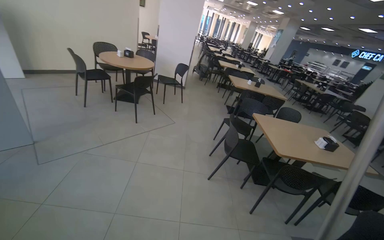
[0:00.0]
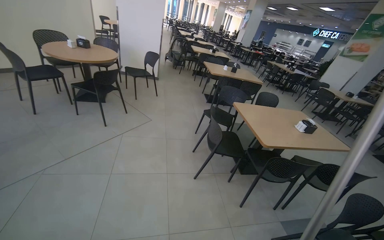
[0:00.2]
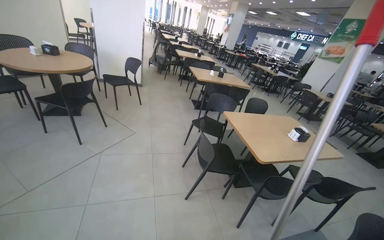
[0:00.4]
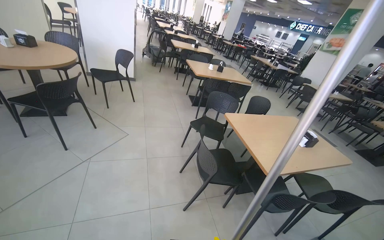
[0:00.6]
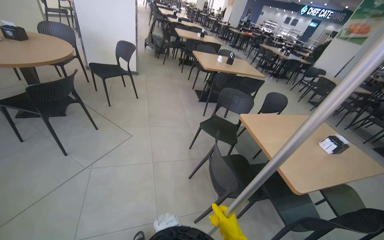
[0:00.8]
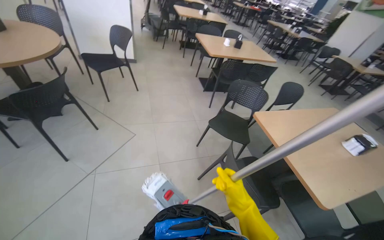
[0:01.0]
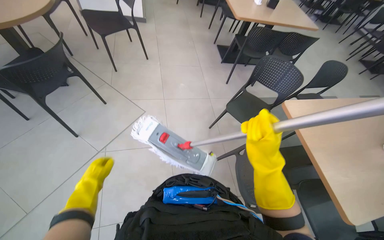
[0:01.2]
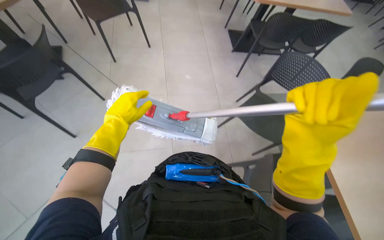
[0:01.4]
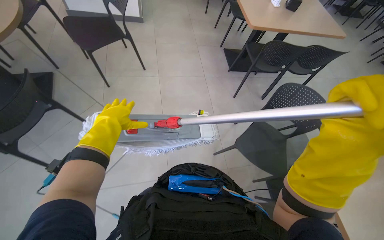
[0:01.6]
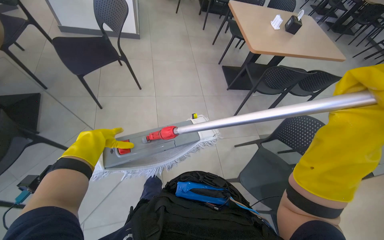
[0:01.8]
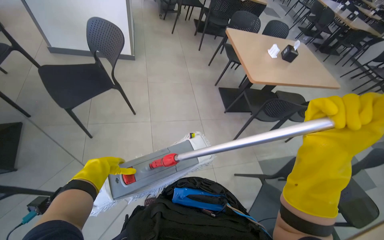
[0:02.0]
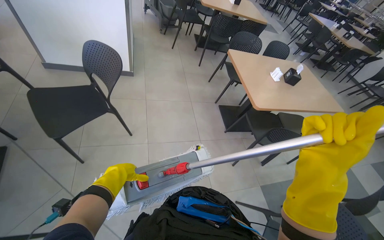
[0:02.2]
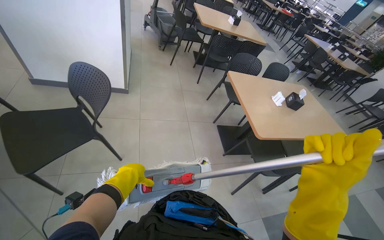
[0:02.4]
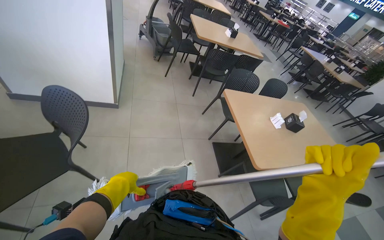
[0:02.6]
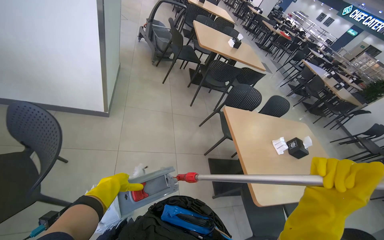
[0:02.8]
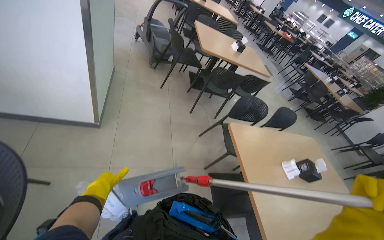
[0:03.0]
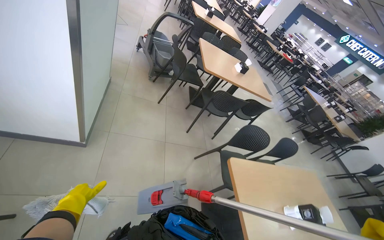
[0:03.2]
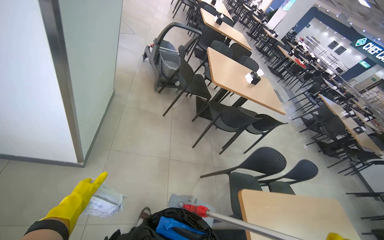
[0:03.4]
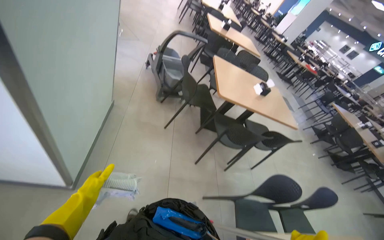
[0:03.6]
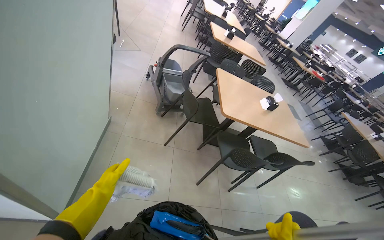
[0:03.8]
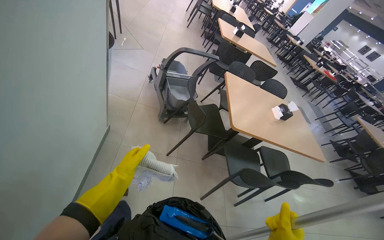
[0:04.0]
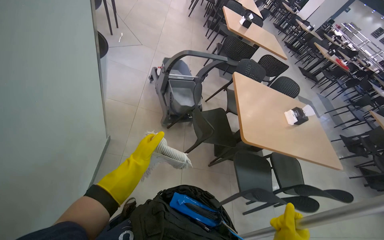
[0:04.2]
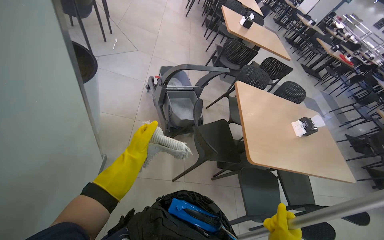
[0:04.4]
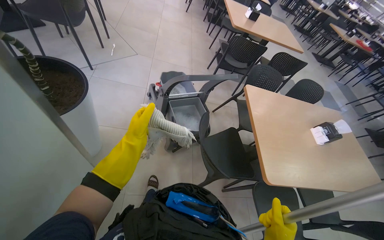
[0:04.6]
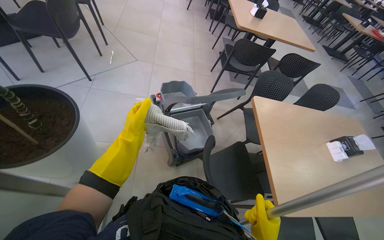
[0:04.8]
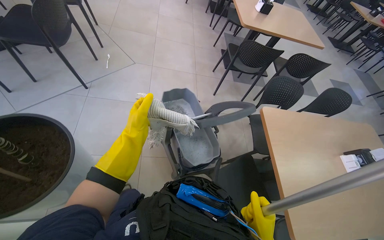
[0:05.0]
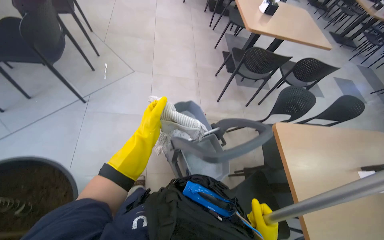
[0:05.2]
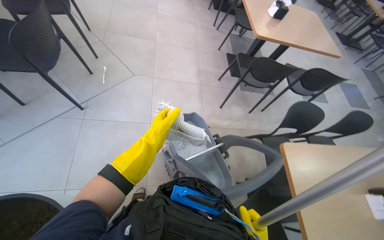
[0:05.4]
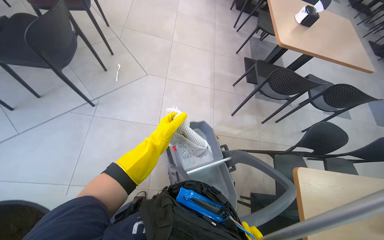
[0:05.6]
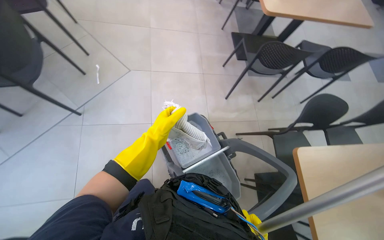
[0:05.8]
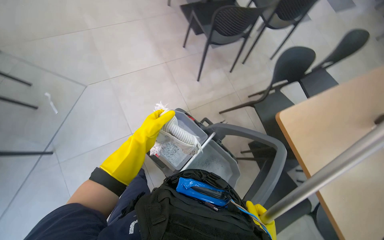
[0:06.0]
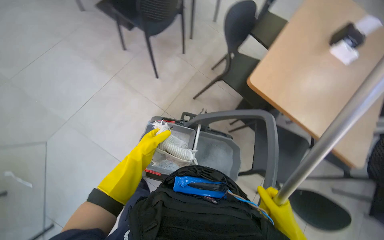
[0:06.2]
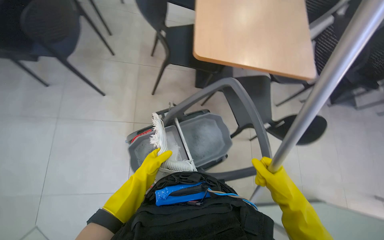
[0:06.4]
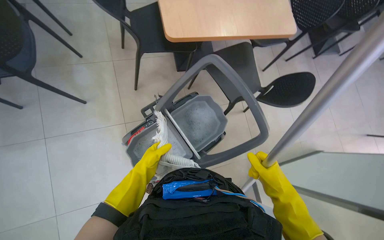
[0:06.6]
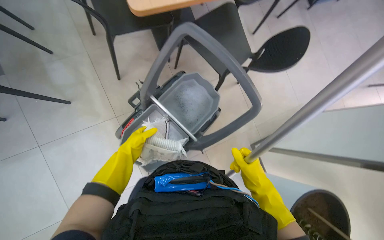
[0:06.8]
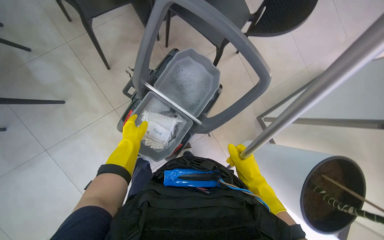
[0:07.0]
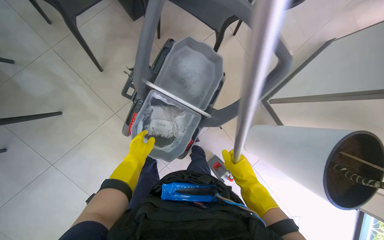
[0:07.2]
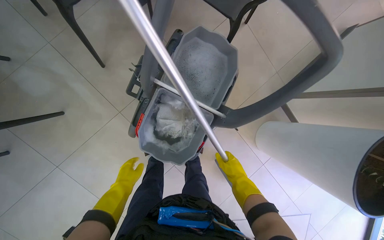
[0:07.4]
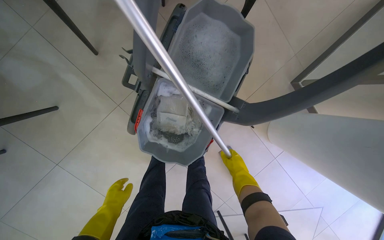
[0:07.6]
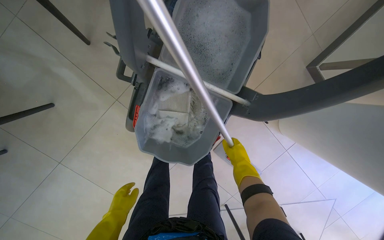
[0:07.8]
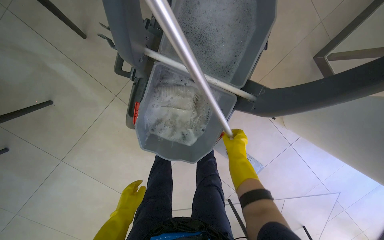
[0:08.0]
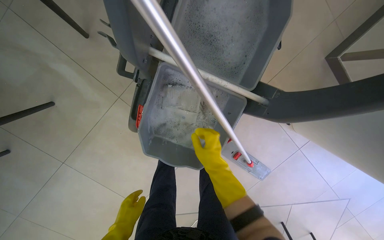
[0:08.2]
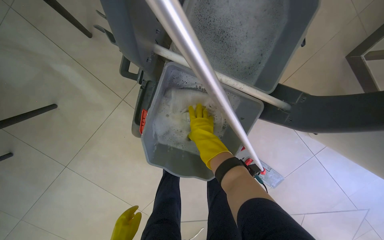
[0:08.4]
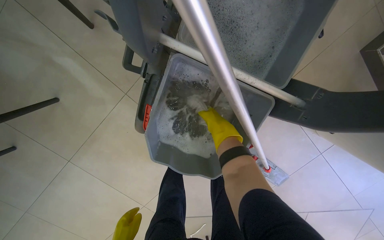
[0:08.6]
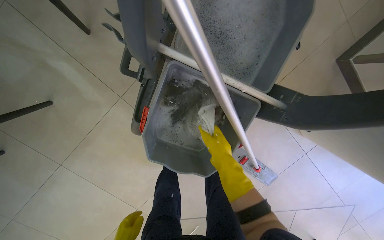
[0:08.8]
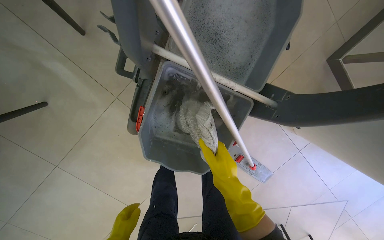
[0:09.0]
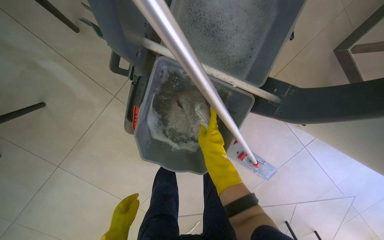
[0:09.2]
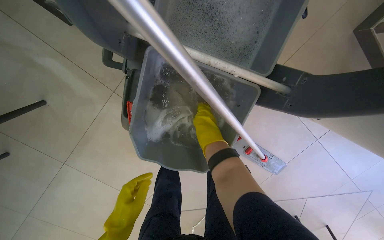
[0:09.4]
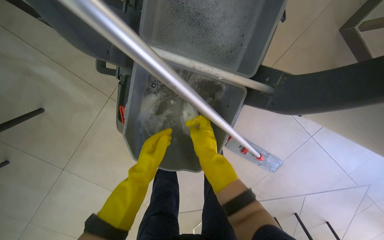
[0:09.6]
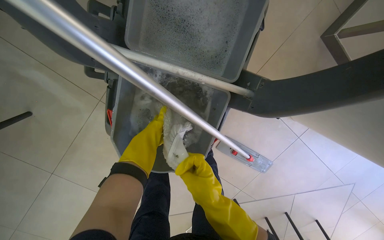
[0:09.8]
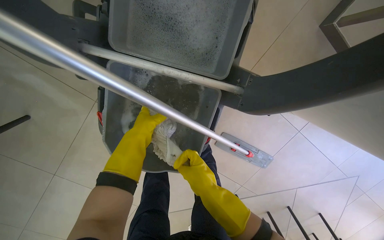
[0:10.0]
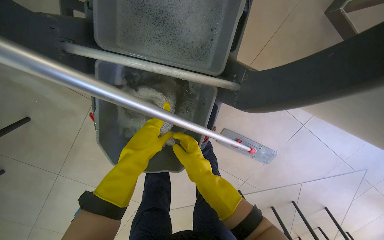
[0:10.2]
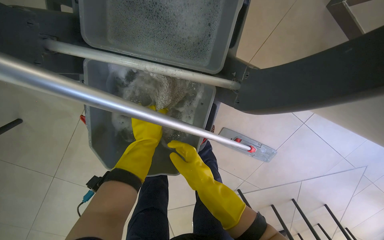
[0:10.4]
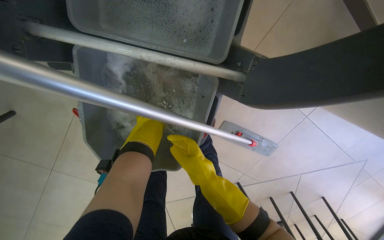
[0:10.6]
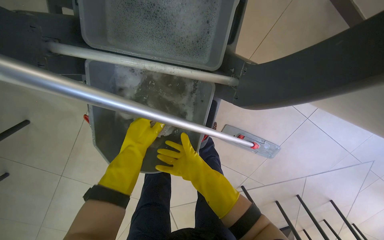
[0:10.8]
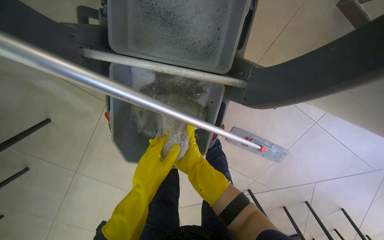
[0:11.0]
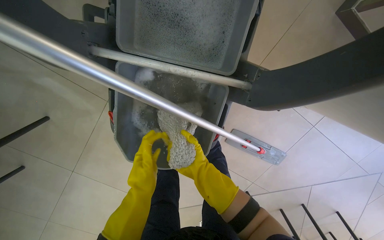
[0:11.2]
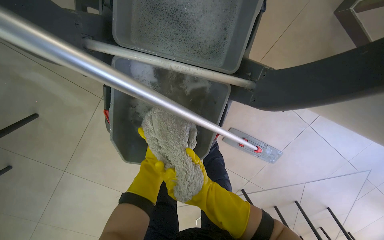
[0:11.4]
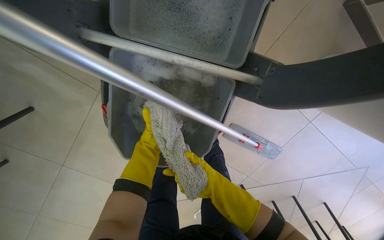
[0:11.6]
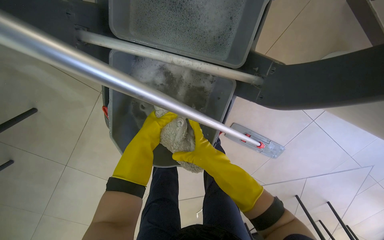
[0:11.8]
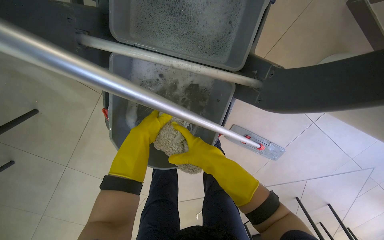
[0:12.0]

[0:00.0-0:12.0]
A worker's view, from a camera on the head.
Job: mopping floor.
The whole recording: Mopping cafeteria floor. The worker mops the tiled floor of the cafeteria with a flat mop, moving chairs to clear the path.
0:00.0 to 0:01.6: The camera travels some 2 m. The view tips downward by some 35 degrees.
0:01.6 to 0:03.0: The camera is carried about 50 cm. The camera pitches upward, by approximately 15 degrees.
0:03.0 to 0:04.4: The camera is carried some 1.5 m.
0:04.4 to 0:06.0: The wearer moves approximately 1 m. The camera pitches downward, by some 25 degrees. The scene turns about 30 degrees counterclockwise in the picture.
0:06.0 to 0:07.6: The camera is carried about 50 cm. The wearer's head swings roughly 100 degrees to the right. The view tips downward by roughly 50 degrees.
0:07.6 to 0:09.0: The right hand is displaced to the left by roughly 15 cm, and travels up the picture and back again, roughly 15 cm each way.
0:09.0 to 0:10.4: The right hand travels up the picture and back again, about 10 cm each way.
0:10.4 to 0:12.0: The left hand swings nearer and farther, about 20 cm each way, with 3 reversals; the right hand reaches about 10 cm farther from the camera, then returns.

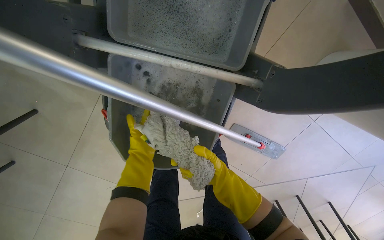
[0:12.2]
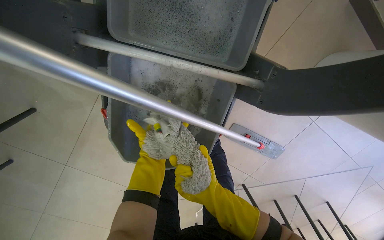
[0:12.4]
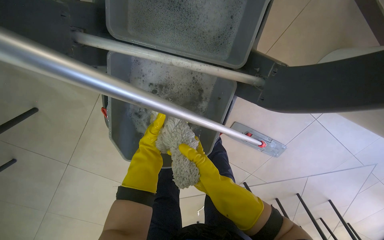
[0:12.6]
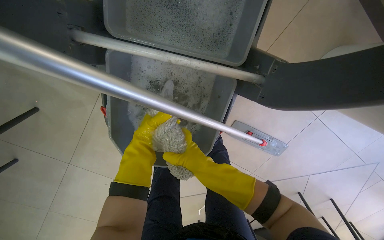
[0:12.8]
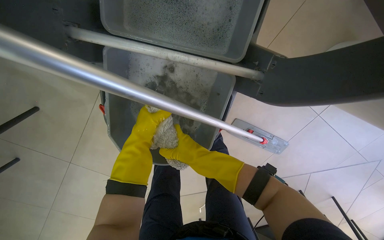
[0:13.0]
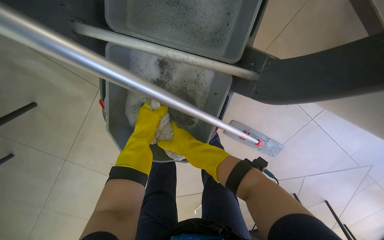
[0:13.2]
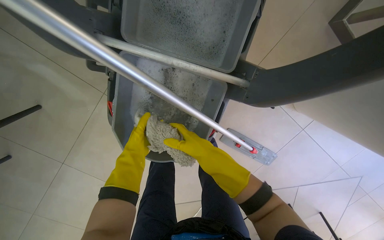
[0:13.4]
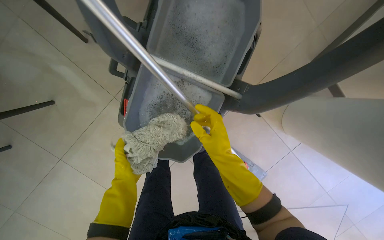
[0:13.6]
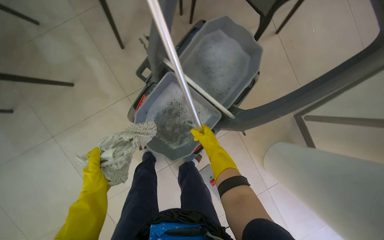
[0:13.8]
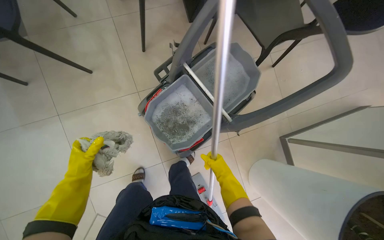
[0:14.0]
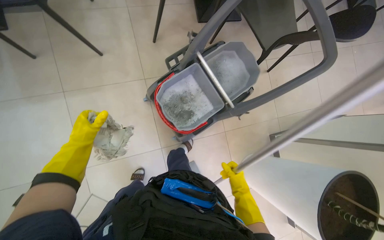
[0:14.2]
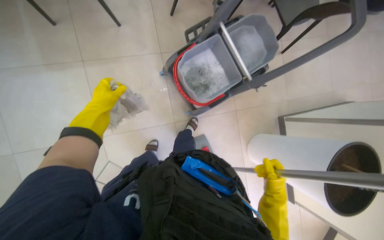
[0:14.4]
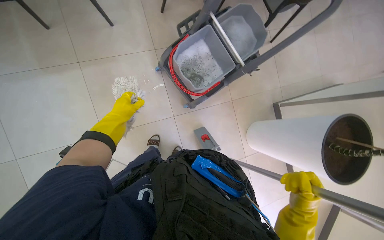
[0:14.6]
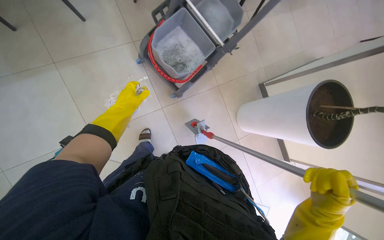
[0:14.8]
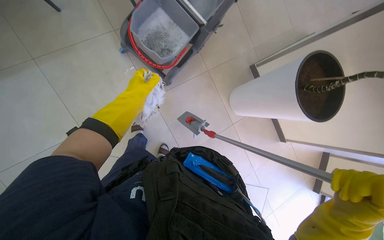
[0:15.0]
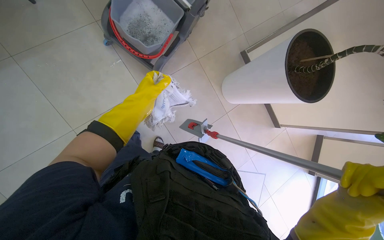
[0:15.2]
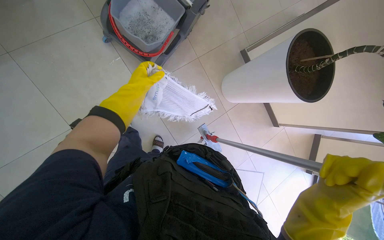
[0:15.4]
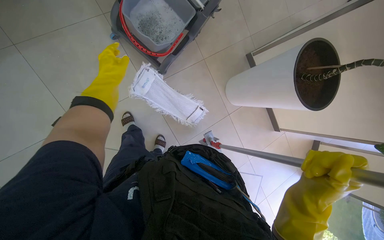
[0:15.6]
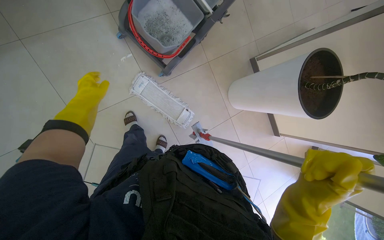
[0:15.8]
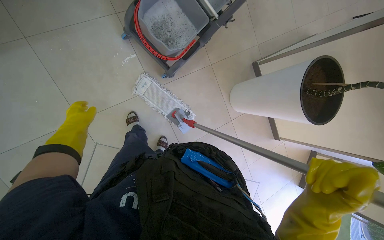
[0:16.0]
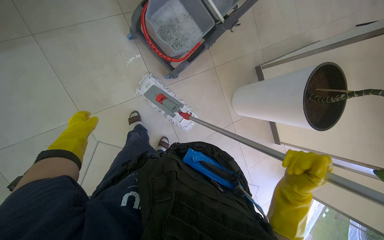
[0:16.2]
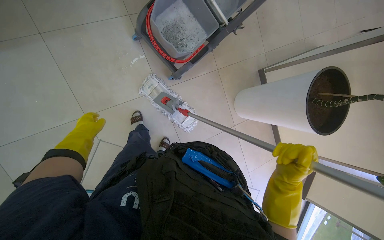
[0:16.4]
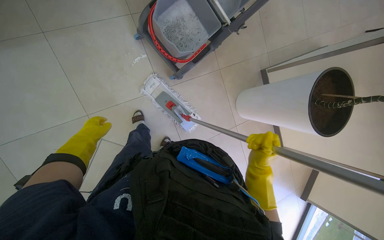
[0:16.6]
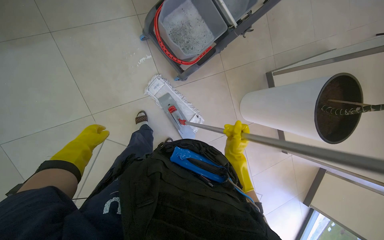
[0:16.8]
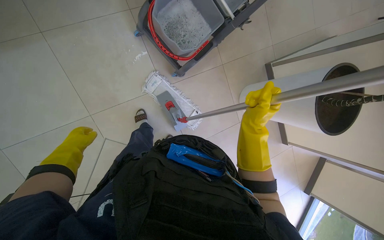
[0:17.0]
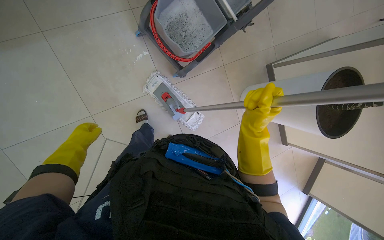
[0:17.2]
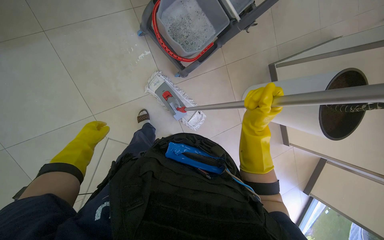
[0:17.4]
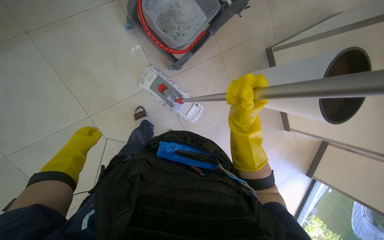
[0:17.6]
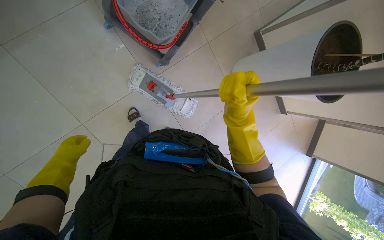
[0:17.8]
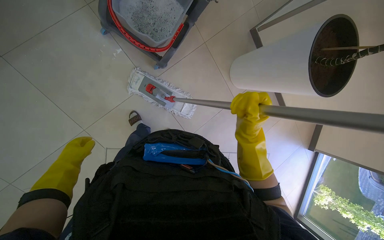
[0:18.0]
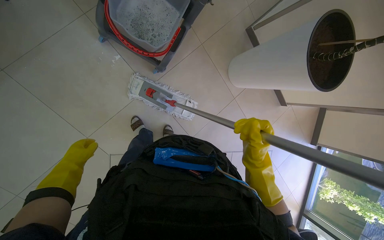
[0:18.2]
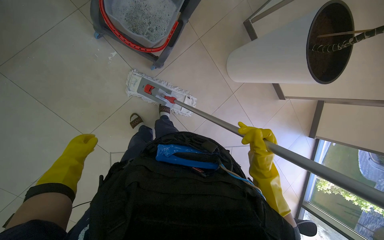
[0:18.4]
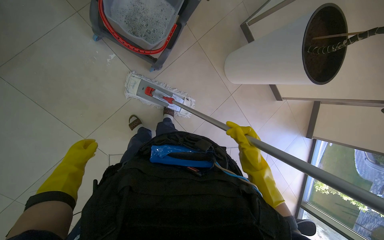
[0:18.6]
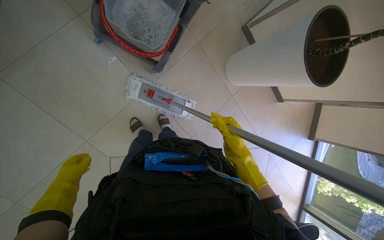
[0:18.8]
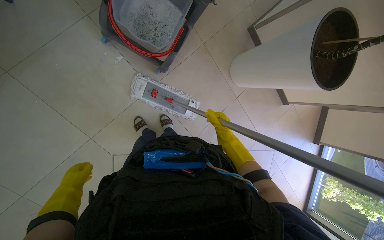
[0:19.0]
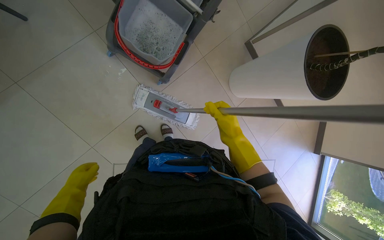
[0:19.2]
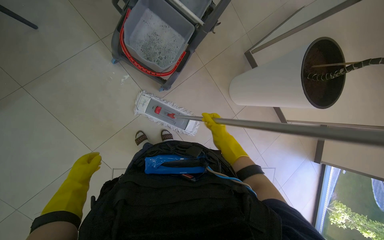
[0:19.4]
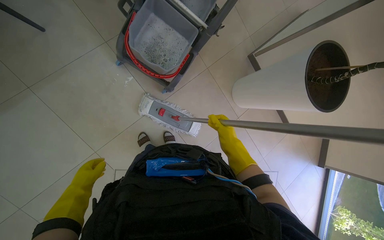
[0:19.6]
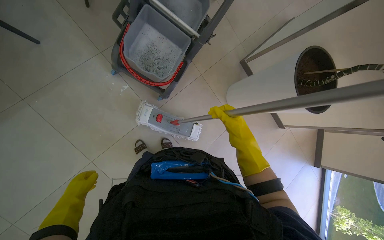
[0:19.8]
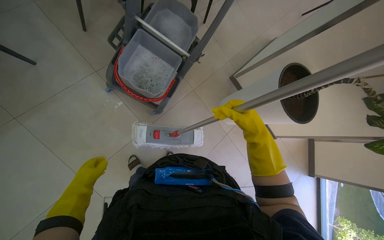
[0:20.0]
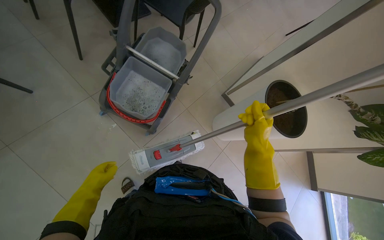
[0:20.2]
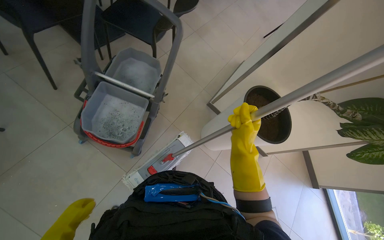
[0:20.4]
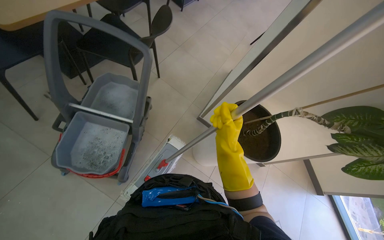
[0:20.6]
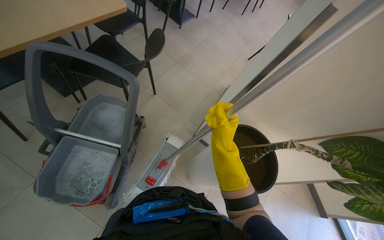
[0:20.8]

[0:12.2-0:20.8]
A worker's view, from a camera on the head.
Job: mopping floor.
The whole recording: Mopping cafeteria floor. The worker mops the tiled floor of the cafeteria with a flat mop, moving chairs to clear the path.
0:12.2 to 0:13.6: The left hand goes about 15 cm down the picture.
0:13.6 to 0:15.0: The wearer moves some 80 cm. The view pans to the right by approximately 15 degrees.
0:15.0 to 0:16.6: The left hand shifts approximately 30 cm to the left and down the picture. Meanwhile the right hand heads farther from the camera, to the left and up the picture, covering some 25 cm.
0:16.6 to 0:18.0: The right hand shifts about 10 cm up the picture.
0:18.0 to 0:19.4: The right hand goes nearer and farther, about 25 cm each way, reversing 2 times.
0:19.4 to 0:20.8: The wearer moves roughly 40 cm. The camera pitches upward, by roughly 25 degrees.
